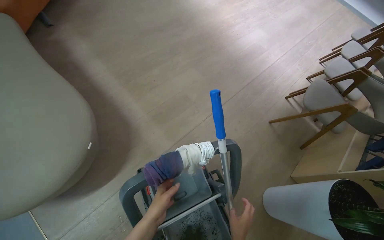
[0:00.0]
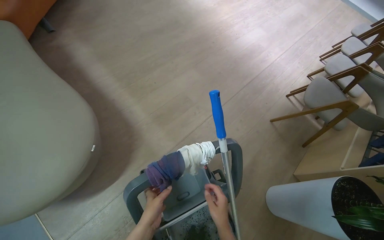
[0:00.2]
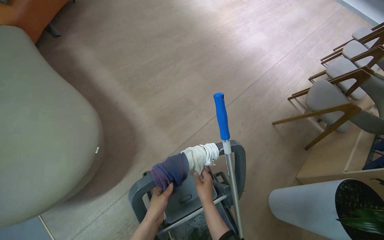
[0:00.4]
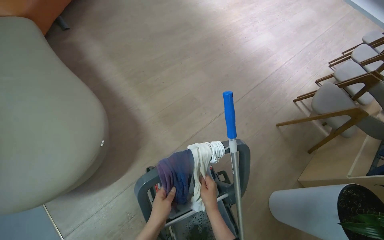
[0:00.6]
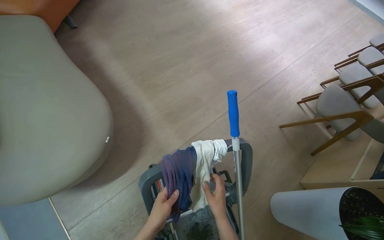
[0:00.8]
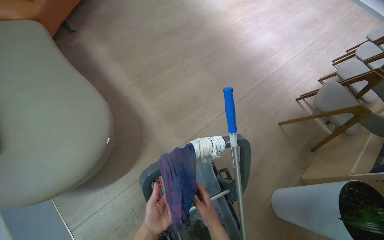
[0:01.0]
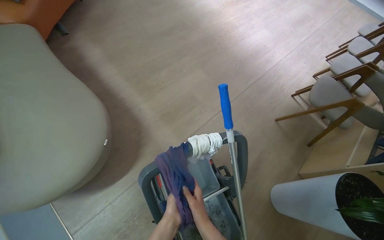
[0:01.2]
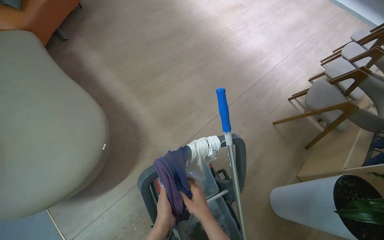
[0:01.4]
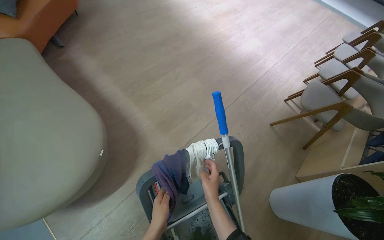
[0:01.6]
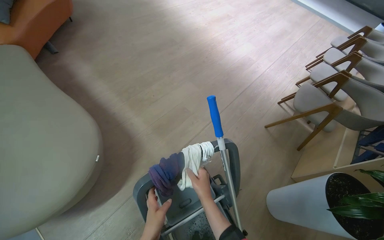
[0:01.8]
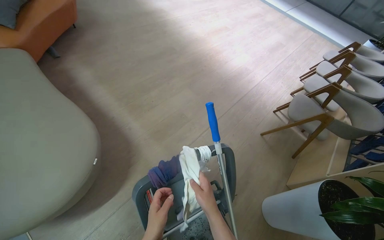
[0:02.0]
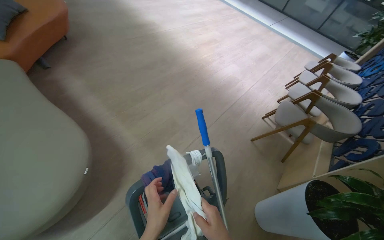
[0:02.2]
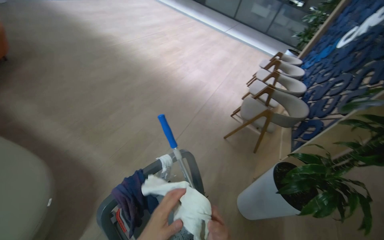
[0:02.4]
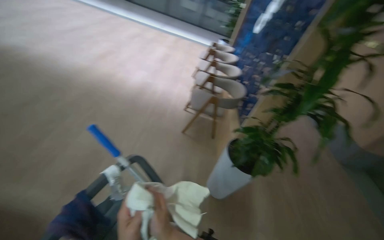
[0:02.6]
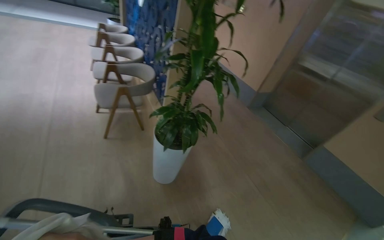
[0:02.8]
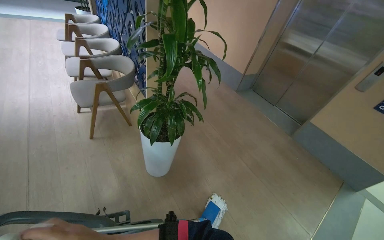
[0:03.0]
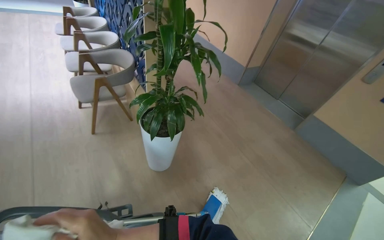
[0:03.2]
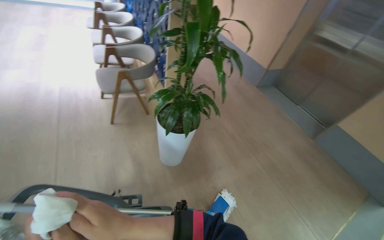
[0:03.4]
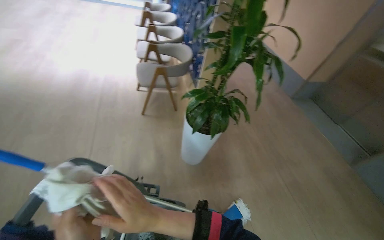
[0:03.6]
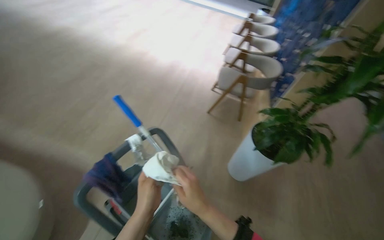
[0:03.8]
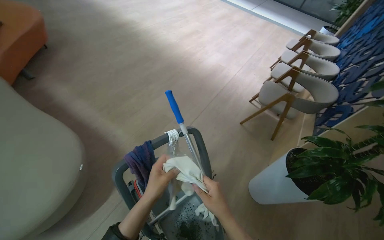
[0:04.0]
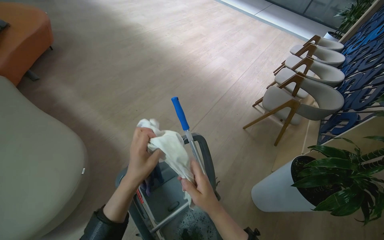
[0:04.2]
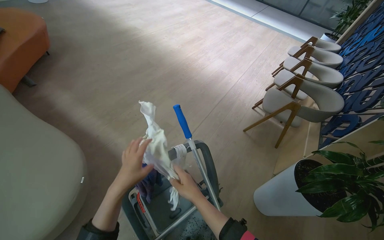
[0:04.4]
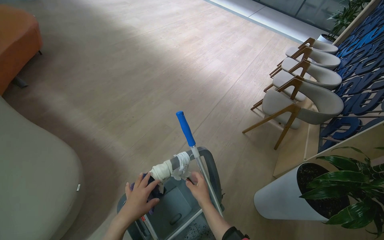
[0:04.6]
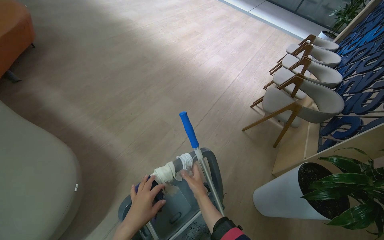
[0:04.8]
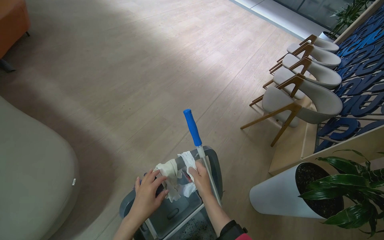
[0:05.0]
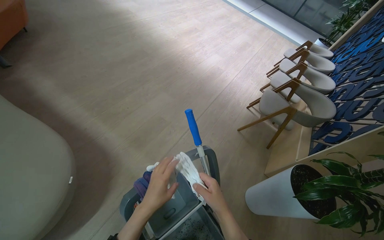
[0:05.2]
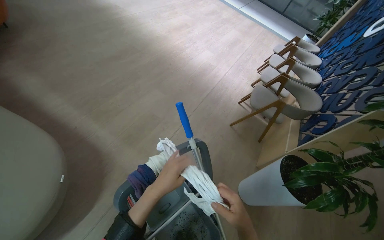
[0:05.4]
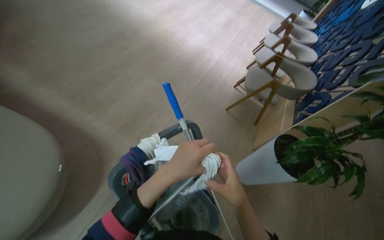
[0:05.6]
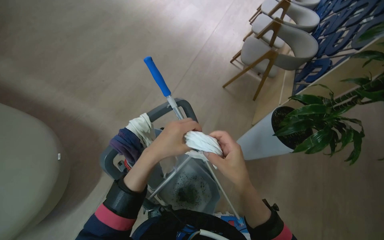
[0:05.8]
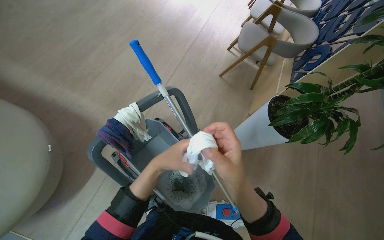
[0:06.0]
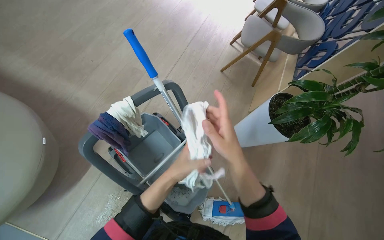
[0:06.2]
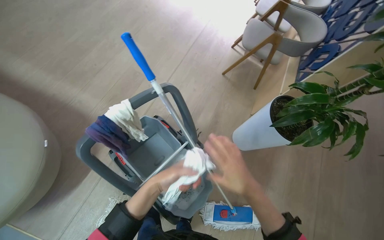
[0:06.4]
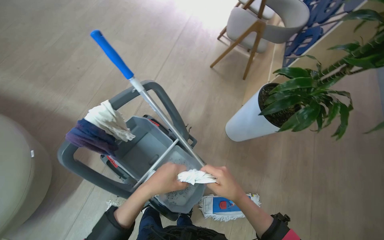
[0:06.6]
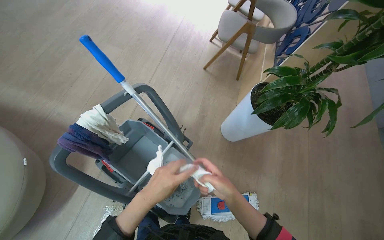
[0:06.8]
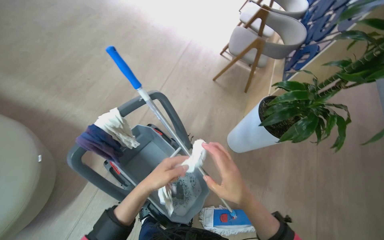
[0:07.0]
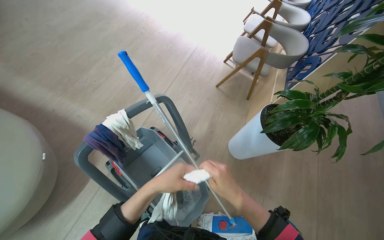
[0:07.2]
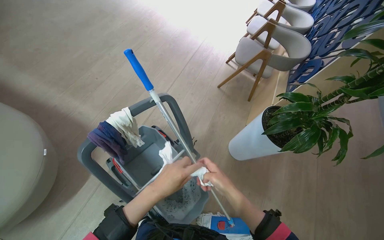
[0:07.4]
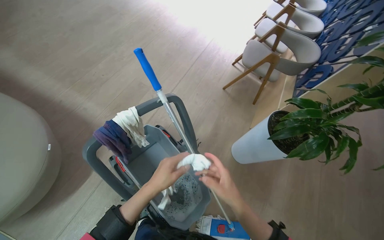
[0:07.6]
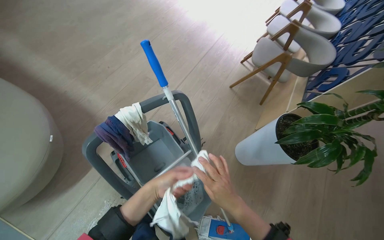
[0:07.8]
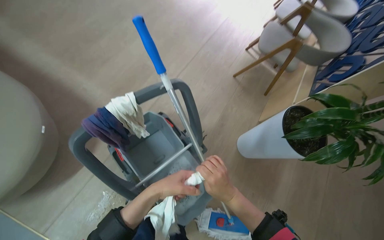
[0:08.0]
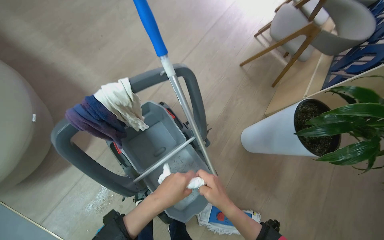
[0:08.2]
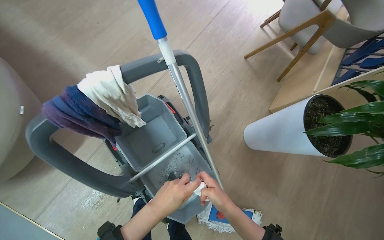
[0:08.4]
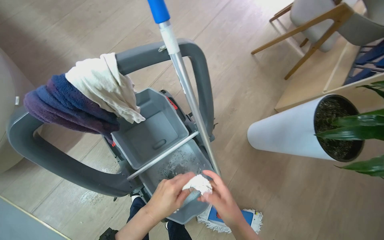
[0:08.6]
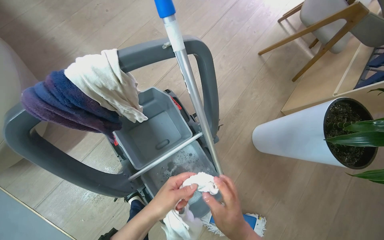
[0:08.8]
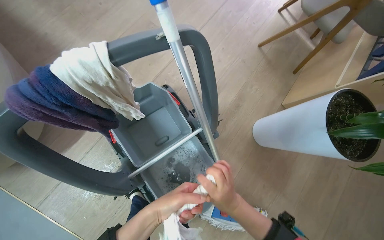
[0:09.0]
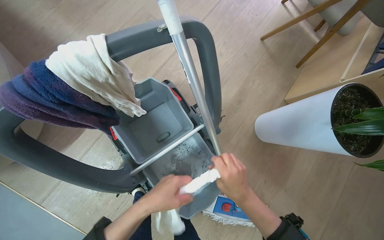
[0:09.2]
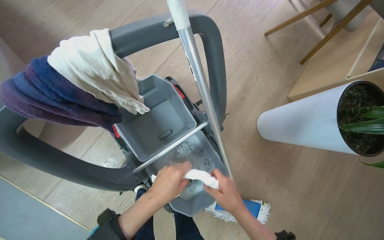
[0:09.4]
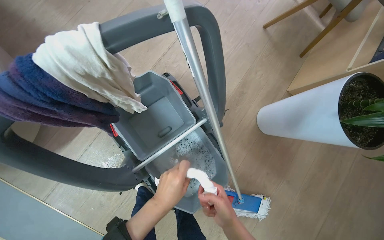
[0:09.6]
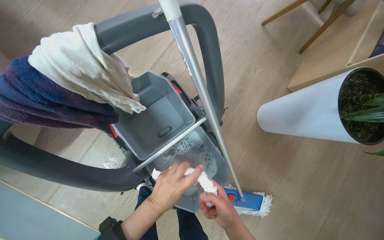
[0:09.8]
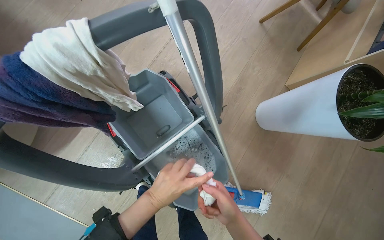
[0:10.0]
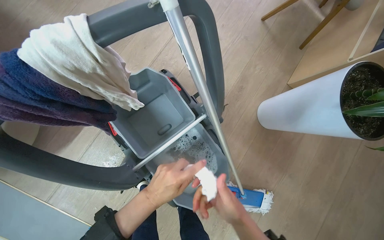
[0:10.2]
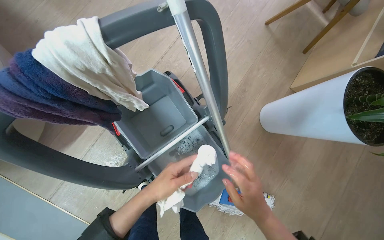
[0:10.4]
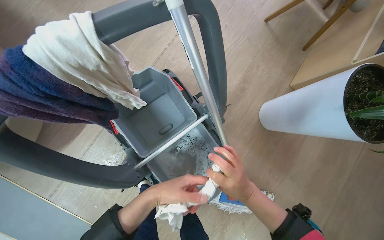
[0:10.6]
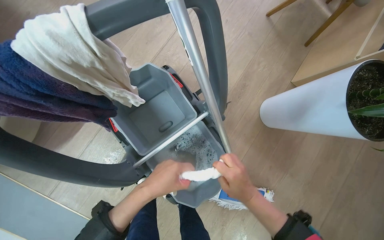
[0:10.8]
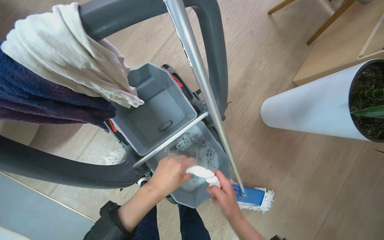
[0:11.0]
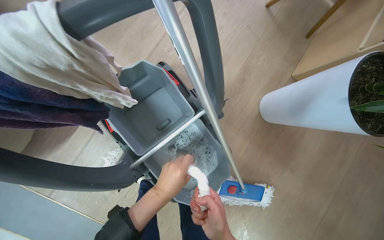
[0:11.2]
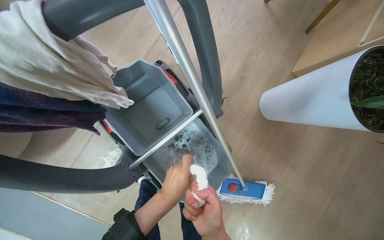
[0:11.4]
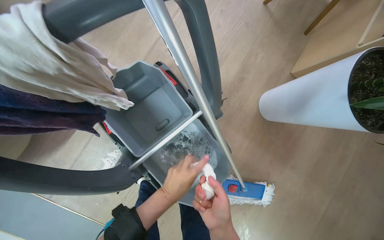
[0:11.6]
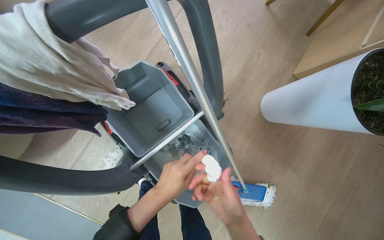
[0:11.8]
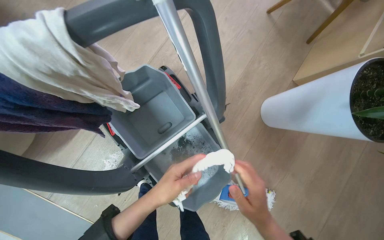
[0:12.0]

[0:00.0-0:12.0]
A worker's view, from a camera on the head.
Job: preparing cleaning supplies.
The whole recording: Wringing cleaning cloths. The worker dips and wrings out cleaning cloths from the bucket.
0:01.6 to 0:03.0: The wearer's head swings some 80 degrees to the right.
0:03.0 to 0:04.4: The wearer's head swings some 65 degrees to the left.
0:04.4 to 0:06.0: The camera pitches downward, by approximately 20 degrees. The right hand heads nearer to the camera and to the right, covering about 25 cm.
0:06.0 to 0:07.6: The right hand moves farther from the camera, about 15 cm.
0:07.6 to 0:09.0: The wearer looks about 15 degrees further downward.

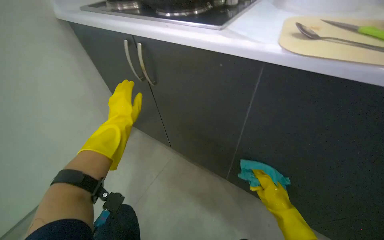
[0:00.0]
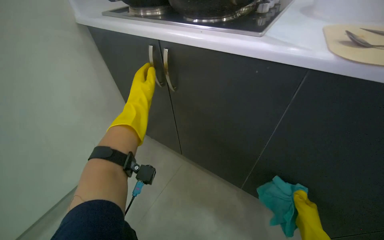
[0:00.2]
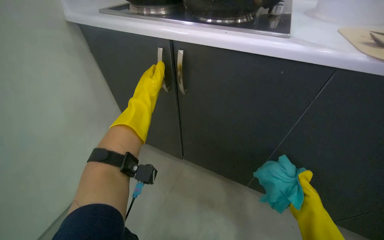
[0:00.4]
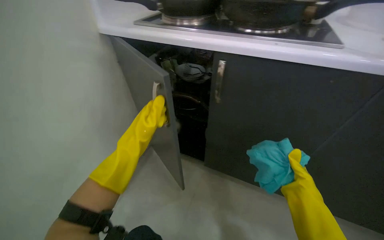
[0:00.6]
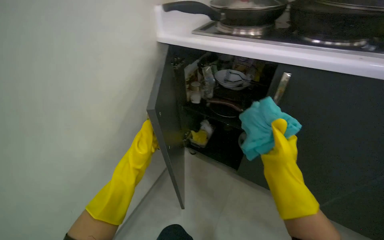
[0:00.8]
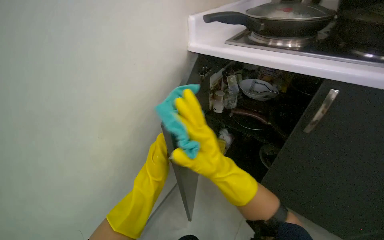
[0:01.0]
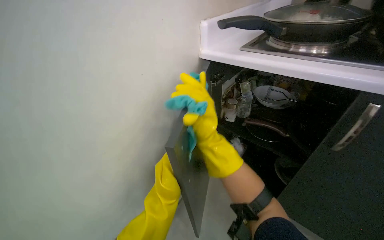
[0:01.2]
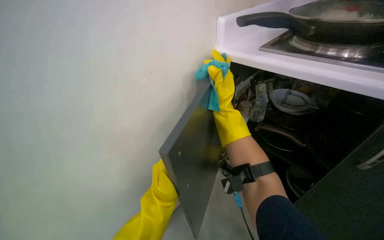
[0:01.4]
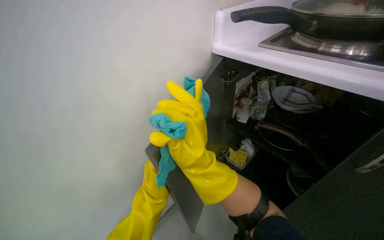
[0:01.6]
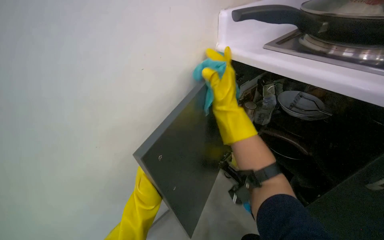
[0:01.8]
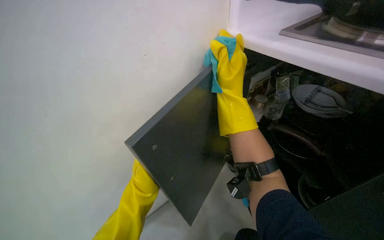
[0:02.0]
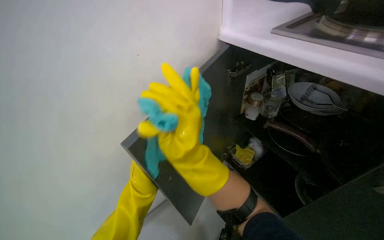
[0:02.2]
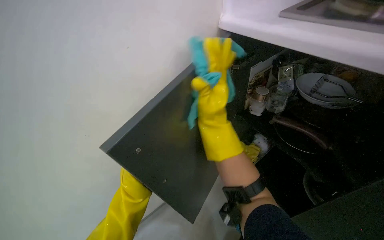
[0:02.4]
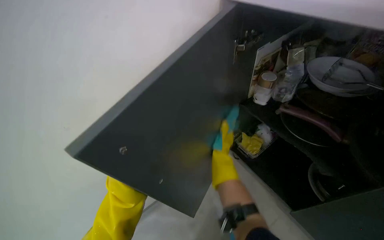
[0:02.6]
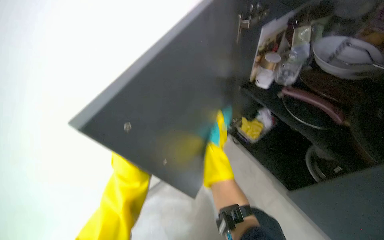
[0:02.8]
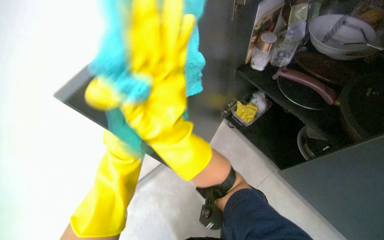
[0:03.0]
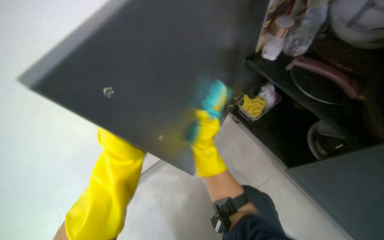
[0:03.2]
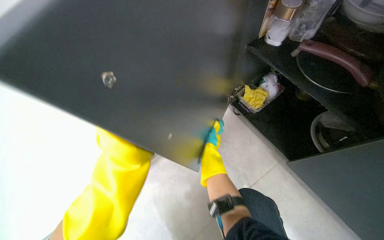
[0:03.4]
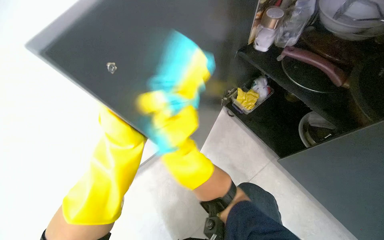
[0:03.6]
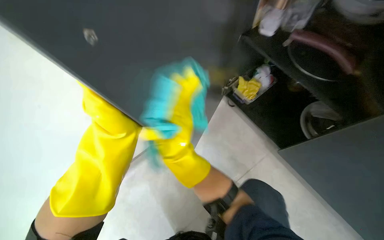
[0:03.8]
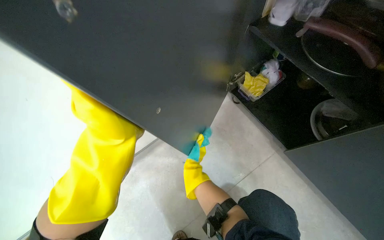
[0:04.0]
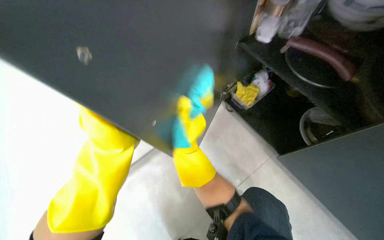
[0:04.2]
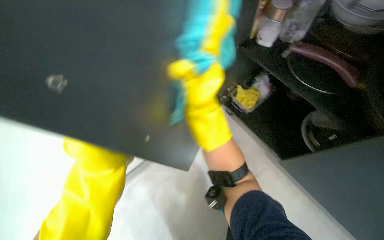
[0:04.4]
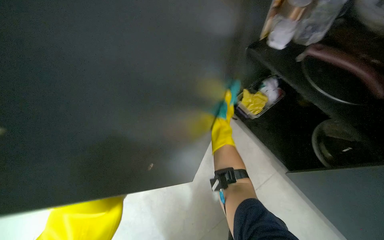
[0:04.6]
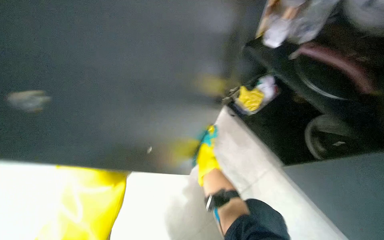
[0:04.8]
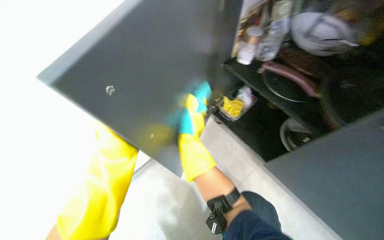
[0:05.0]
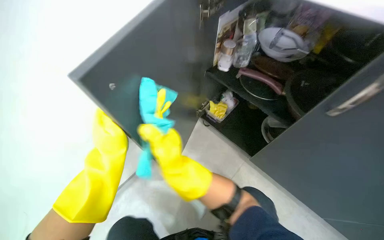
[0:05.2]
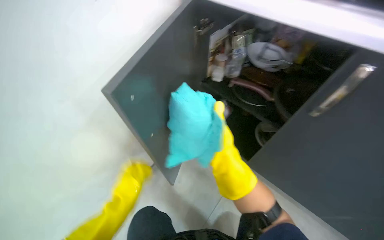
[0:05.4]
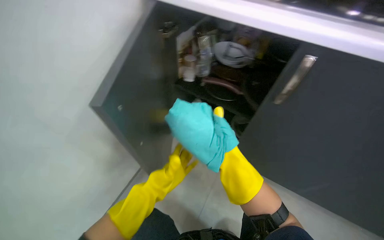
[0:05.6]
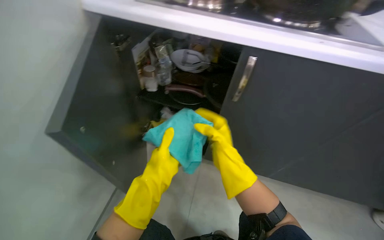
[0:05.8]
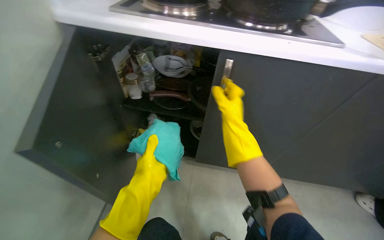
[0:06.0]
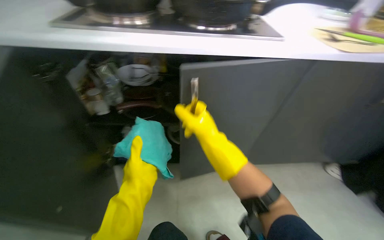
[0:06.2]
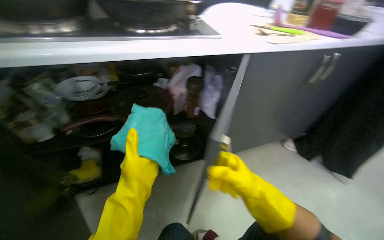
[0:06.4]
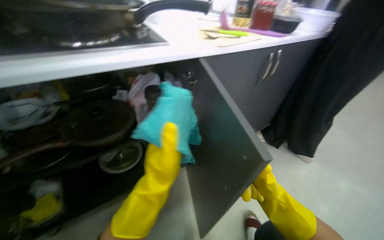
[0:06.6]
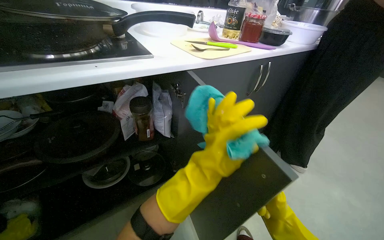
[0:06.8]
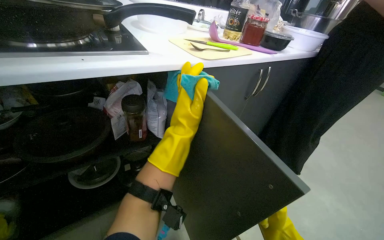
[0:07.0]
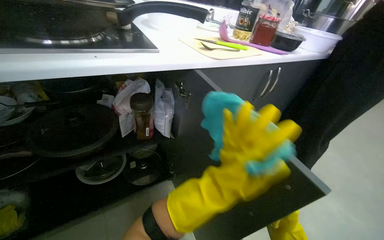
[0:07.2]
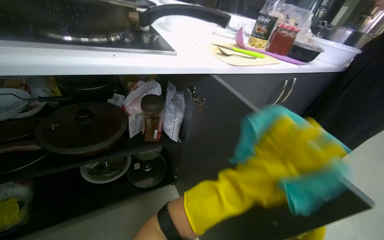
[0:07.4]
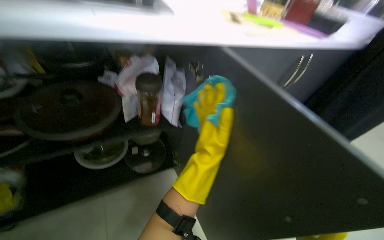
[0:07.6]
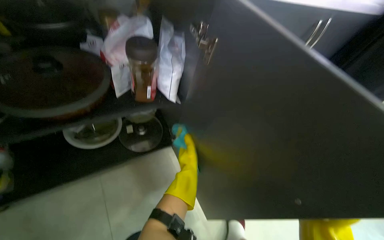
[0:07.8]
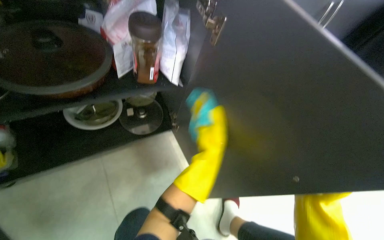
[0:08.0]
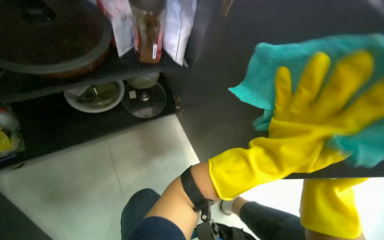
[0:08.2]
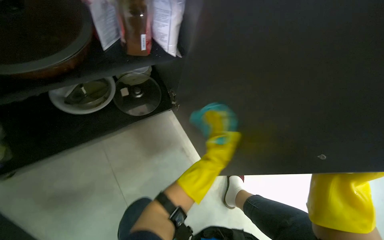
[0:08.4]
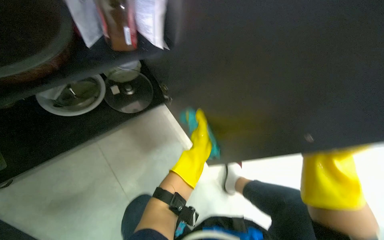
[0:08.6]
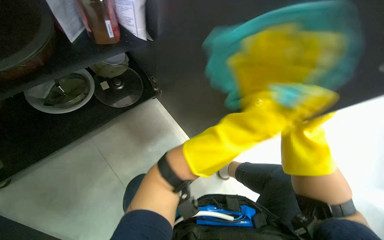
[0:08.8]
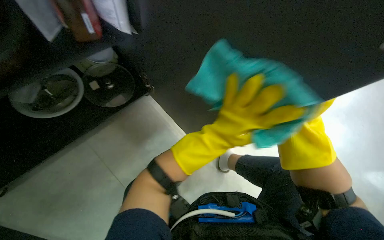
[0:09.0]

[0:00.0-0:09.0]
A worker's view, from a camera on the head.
Job: cleaning kitchen.
The whole recording: Wiping inside kitchen cabinet. The worker wipes the interior surfaces of the kitchen cabinet doors with a cloth.
0:00.0 to 0:01.6: The left hand travels down the picture and farther from the camera by some 20 cm.
0:01.6 to 0:03.0: The wearer looks some 20 degrees further downward. The right hand moves down the picture, farther from the camera and to the right, roughly 30 cm. The left hand heads nearer to the camera, covering roughly 10 cm.
0:03.0 to 0:04.4: The right hand shifts roughly 20 cm farther from the camera.
0:04.4 to 0:06.0: The head turns to the right by roughly 45 degrees. The view tips upward by about 15 degrees.
0:06.0 to 0:07.6: The wearer looks some 35 degrees further to the right.
0:07.6 to 0:09.0: The camera pitches downward, by about 30 degrees.
